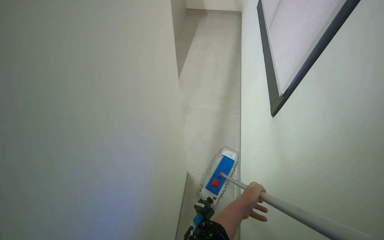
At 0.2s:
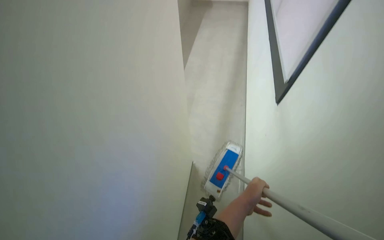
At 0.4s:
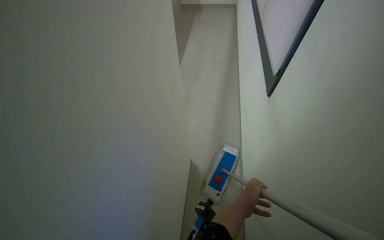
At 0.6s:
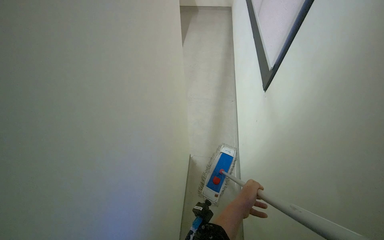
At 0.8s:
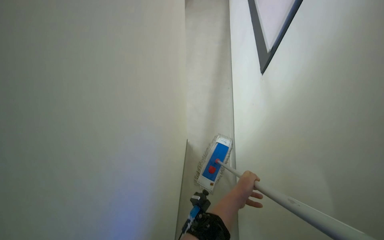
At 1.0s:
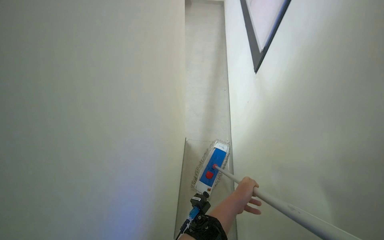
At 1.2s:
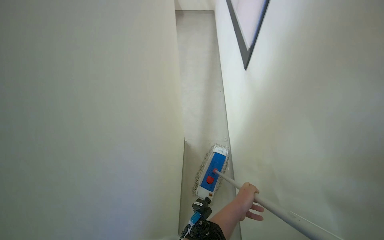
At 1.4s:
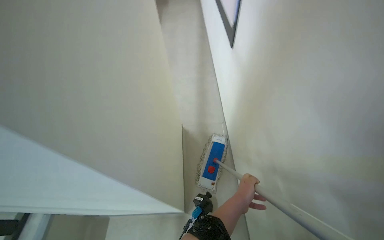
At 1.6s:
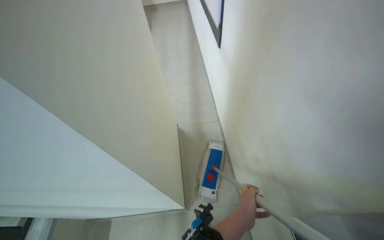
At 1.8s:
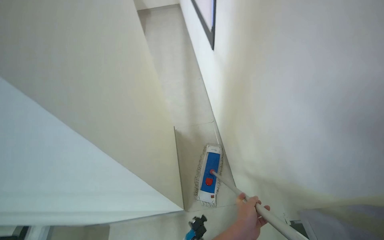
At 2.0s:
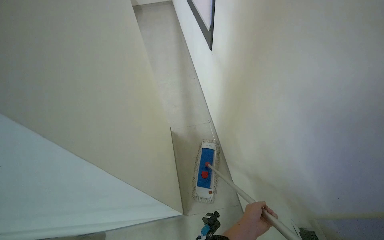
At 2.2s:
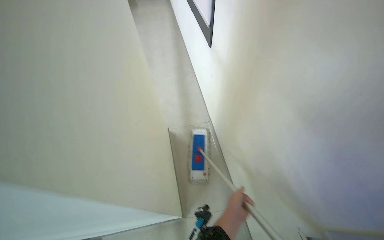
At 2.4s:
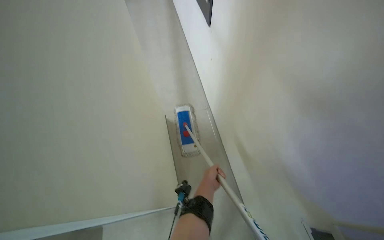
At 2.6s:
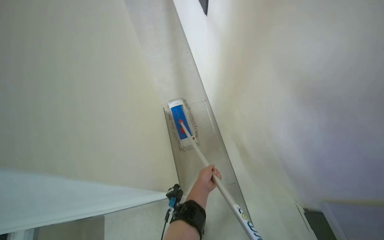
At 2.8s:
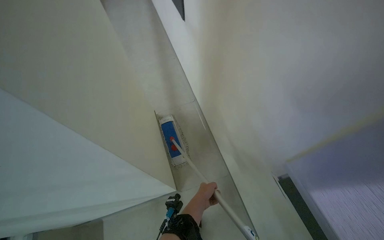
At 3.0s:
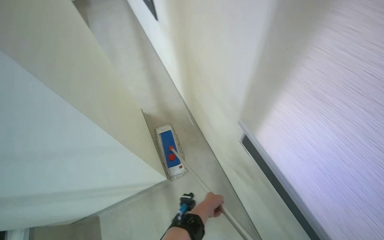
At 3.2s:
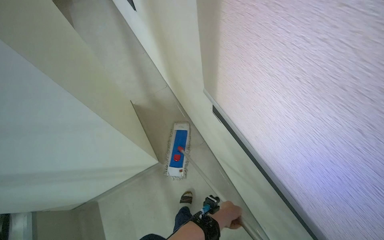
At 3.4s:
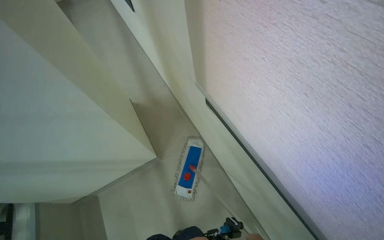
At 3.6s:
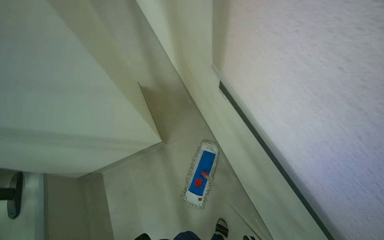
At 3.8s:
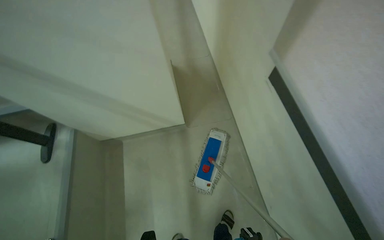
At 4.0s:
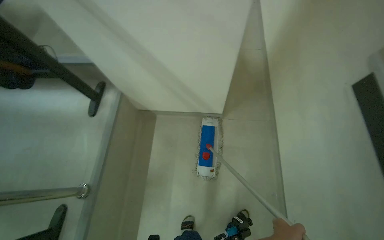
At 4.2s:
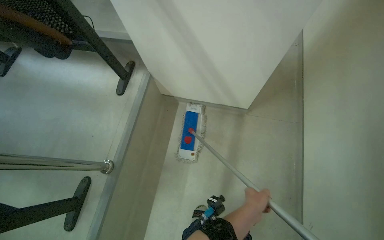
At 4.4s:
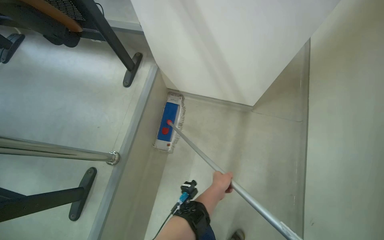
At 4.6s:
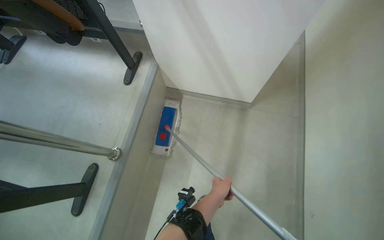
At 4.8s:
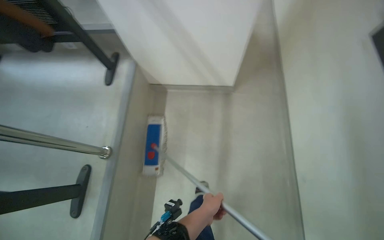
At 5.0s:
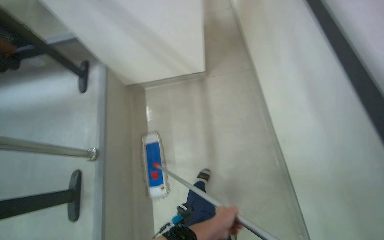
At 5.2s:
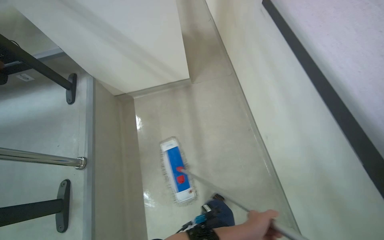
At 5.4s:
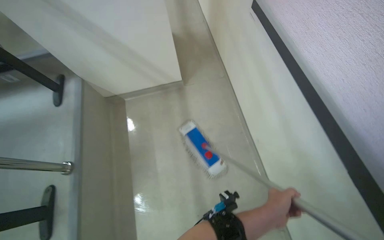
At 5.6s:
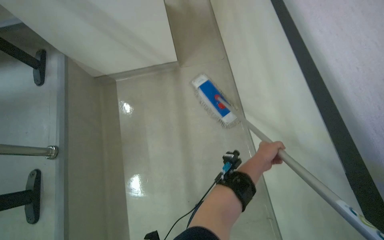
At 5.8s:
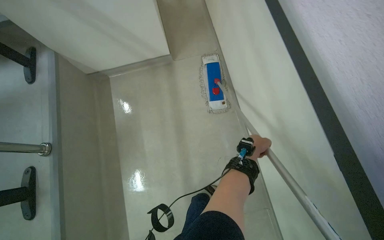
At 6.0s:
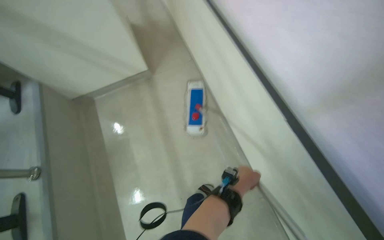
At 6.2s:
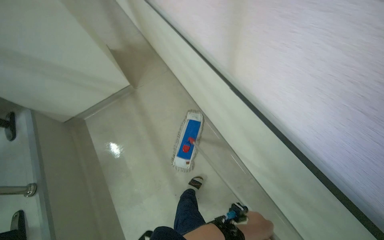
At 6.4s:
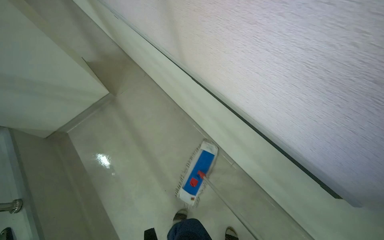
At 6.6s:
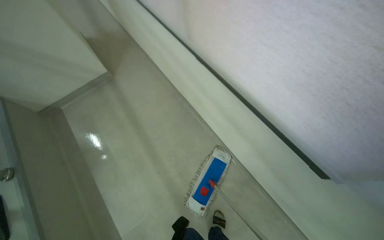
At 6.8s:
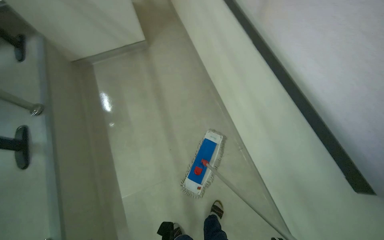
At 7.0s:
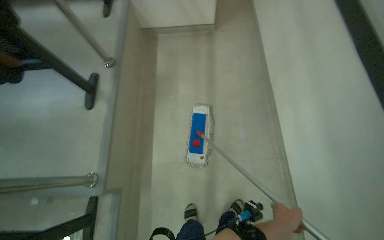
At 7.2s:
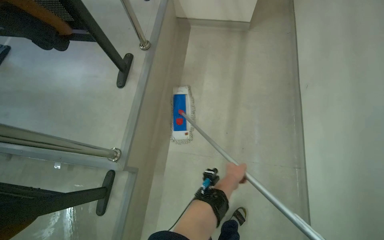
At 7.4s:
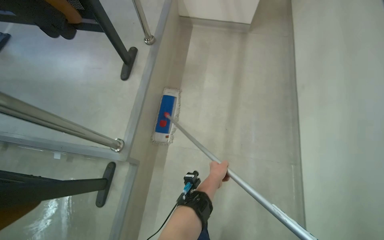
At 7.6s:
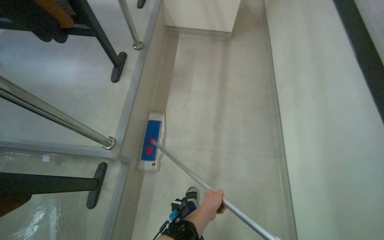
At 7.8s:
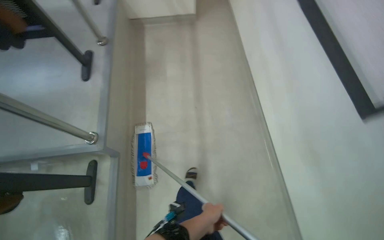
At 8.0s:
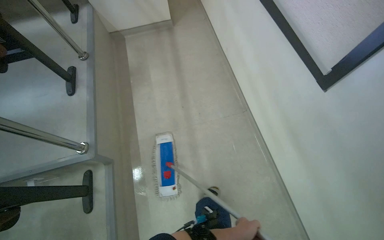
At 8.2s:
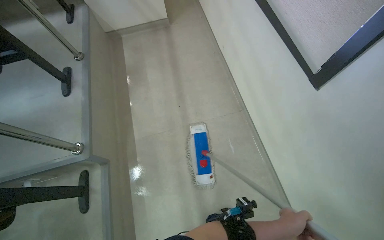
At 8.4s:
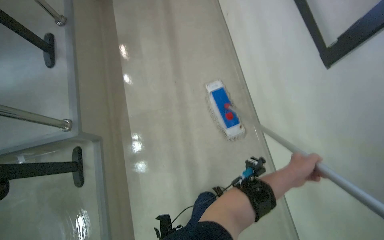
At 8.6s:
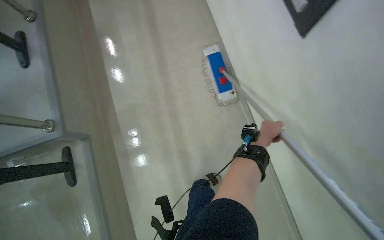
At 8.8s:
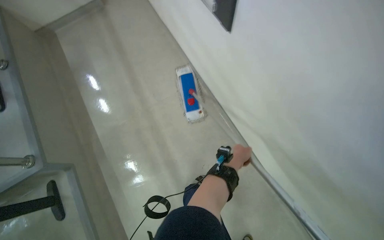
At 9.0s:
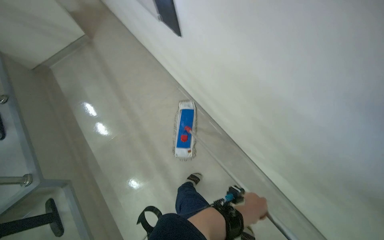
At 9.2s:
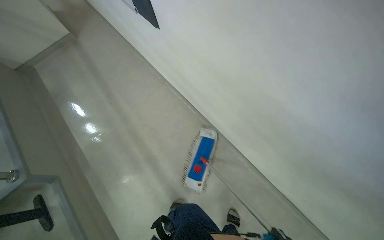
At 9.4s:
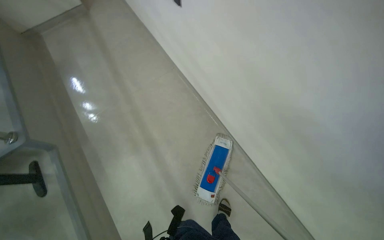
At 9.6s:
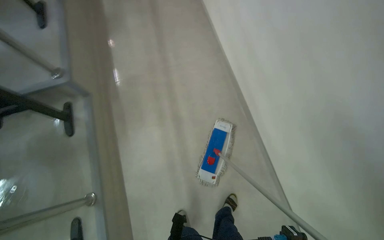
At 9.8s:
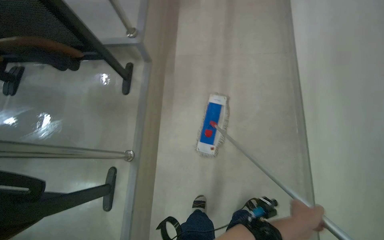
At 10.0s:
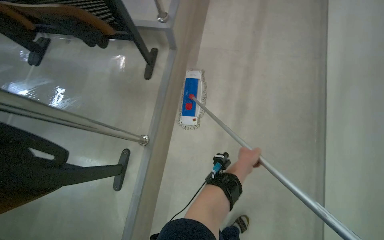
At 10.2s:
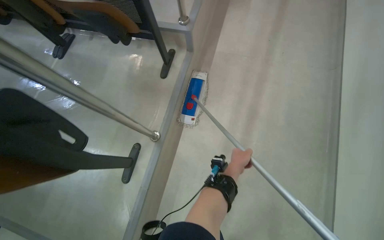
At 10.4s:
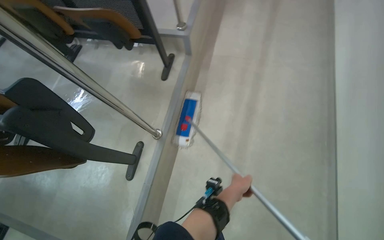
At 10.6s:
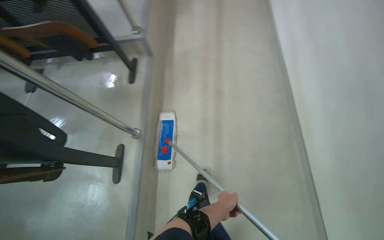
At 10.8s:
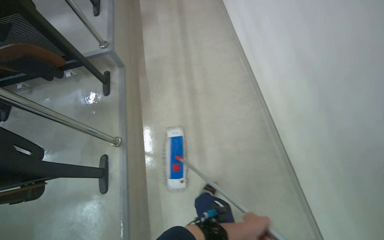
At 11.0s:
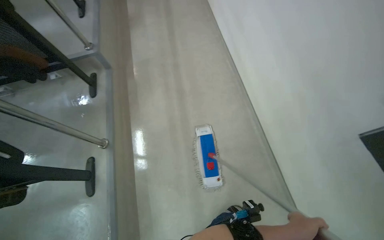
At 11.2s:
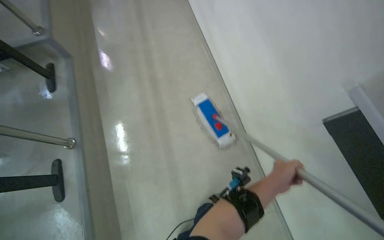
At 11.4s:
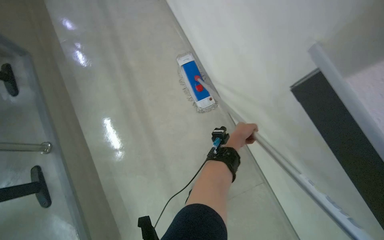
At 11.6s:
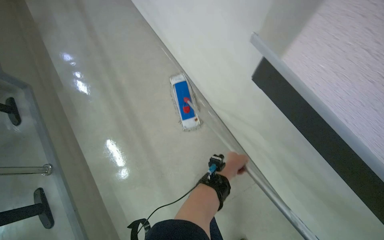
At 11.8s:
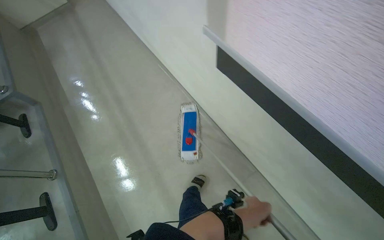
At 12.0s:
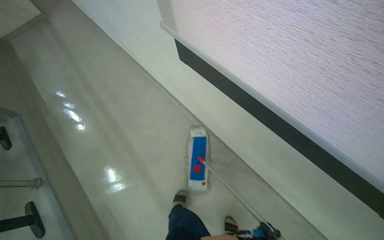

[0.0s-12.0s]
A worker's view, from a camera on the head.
Job: mopping floor.
The whole recording: Mopping lecture hall floor. The worker mops the floor in the lecture hall, moving the mop between rows of seats.
4.4s to 6.0s: The camera is carried some 60 cm. The scene turns about 25 degrees counterclockwise in the picture.
7.6s to 9.0s: The wearer moves about 80 cm. The scene turns approximately 40 degrees counterclockwise in the picture.
10.4s to 12.0s: The head travels roughly 80 cm. The head rotates some 55 degrees to the right.

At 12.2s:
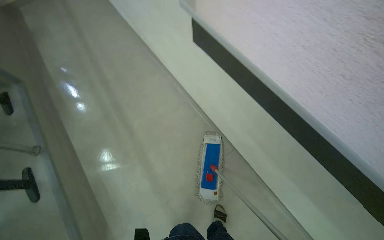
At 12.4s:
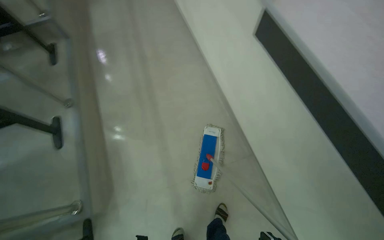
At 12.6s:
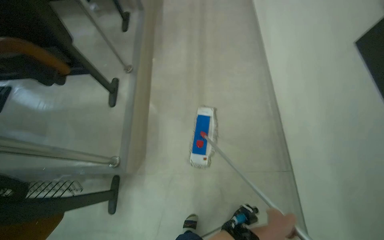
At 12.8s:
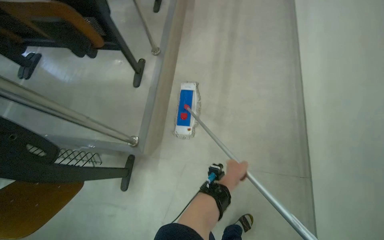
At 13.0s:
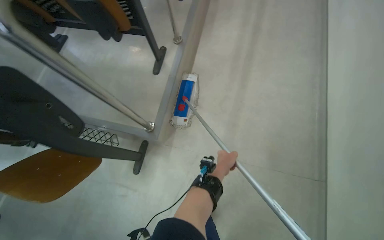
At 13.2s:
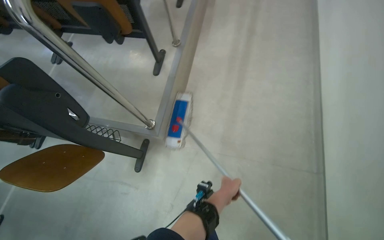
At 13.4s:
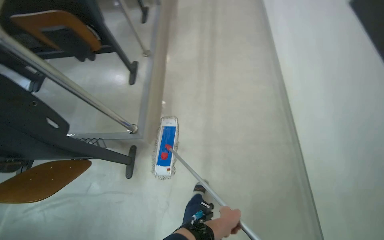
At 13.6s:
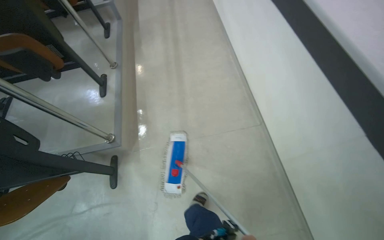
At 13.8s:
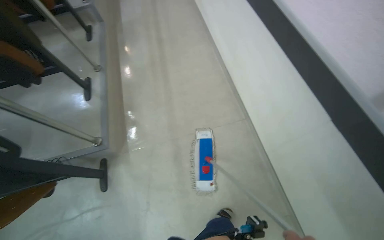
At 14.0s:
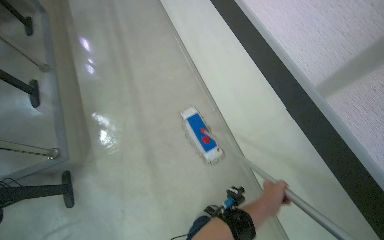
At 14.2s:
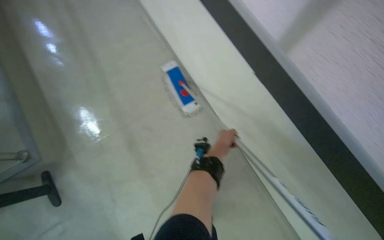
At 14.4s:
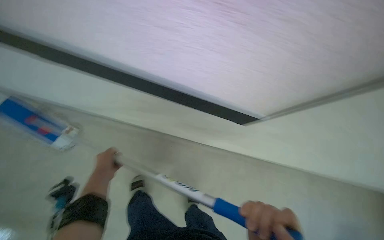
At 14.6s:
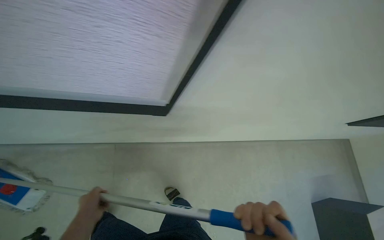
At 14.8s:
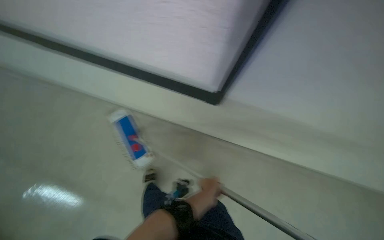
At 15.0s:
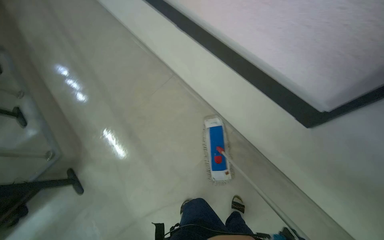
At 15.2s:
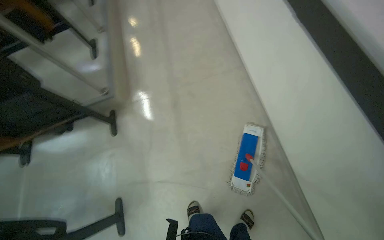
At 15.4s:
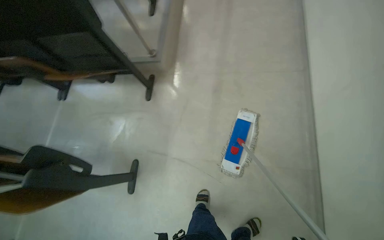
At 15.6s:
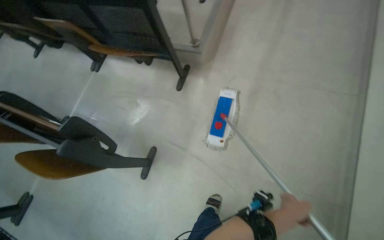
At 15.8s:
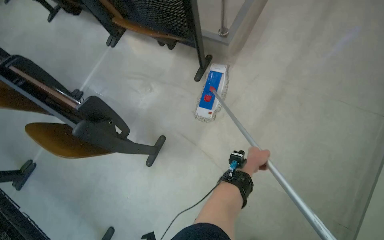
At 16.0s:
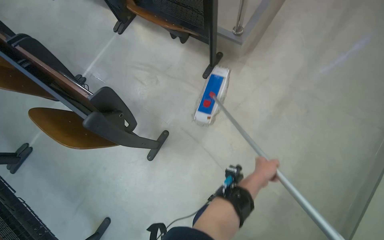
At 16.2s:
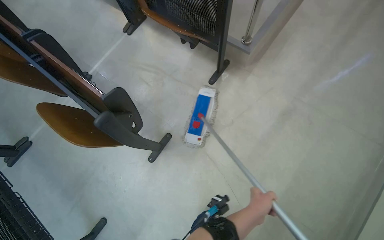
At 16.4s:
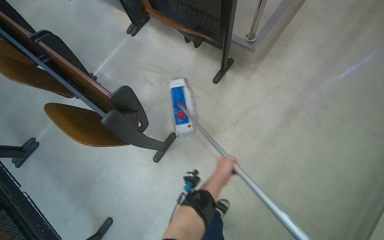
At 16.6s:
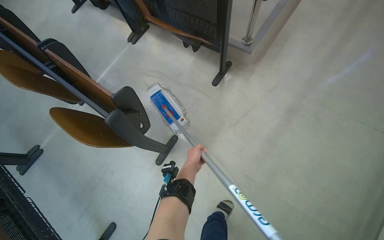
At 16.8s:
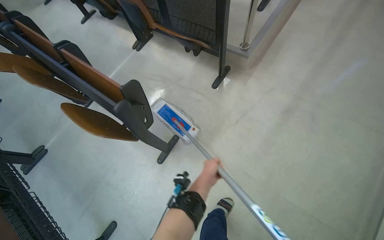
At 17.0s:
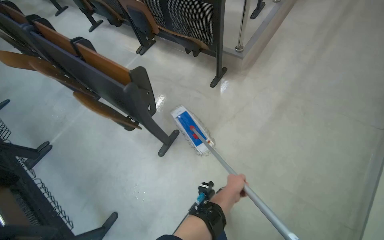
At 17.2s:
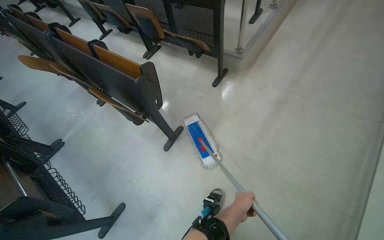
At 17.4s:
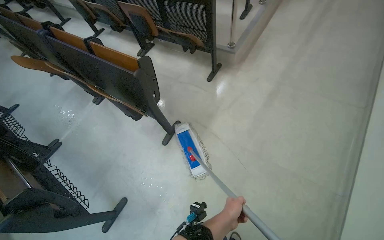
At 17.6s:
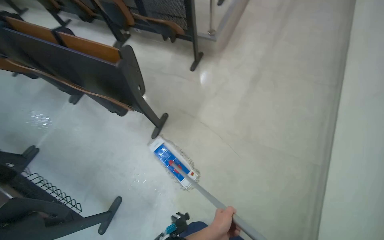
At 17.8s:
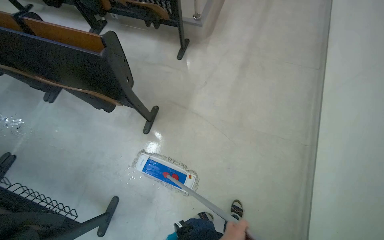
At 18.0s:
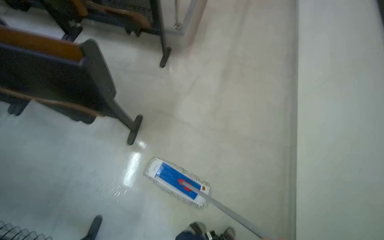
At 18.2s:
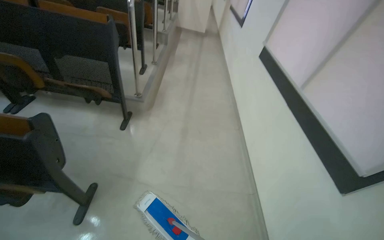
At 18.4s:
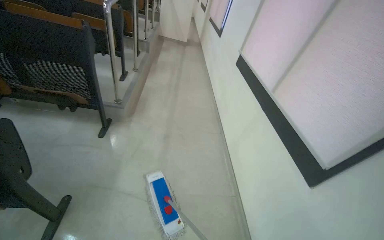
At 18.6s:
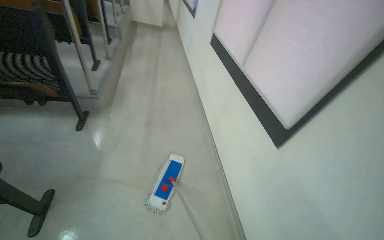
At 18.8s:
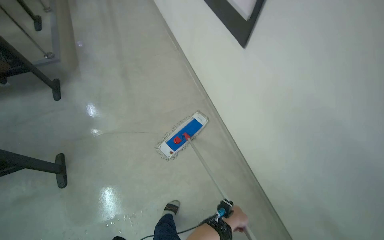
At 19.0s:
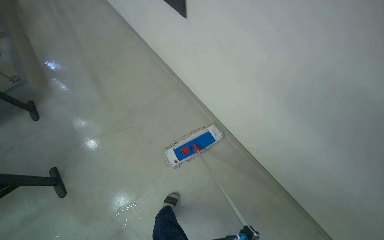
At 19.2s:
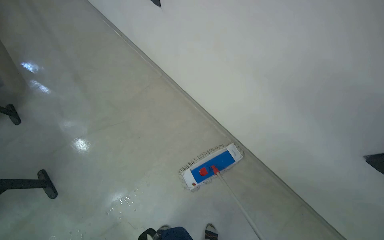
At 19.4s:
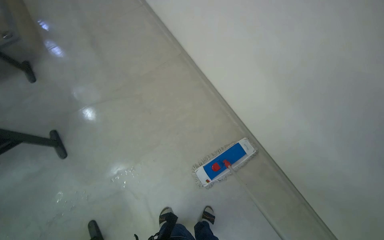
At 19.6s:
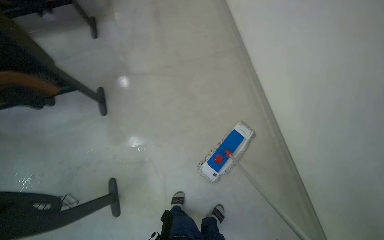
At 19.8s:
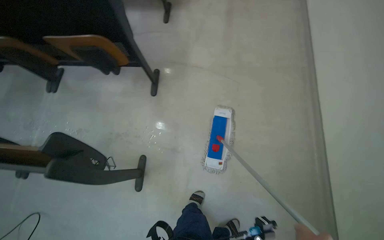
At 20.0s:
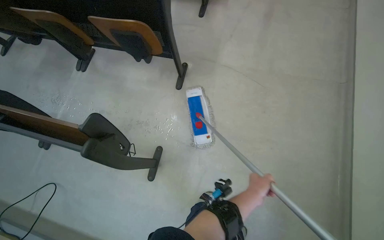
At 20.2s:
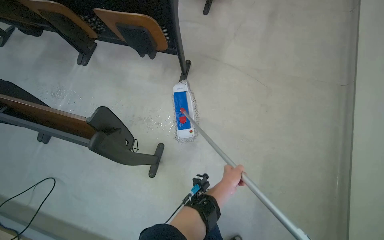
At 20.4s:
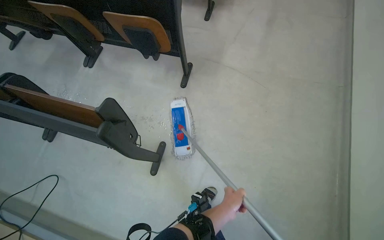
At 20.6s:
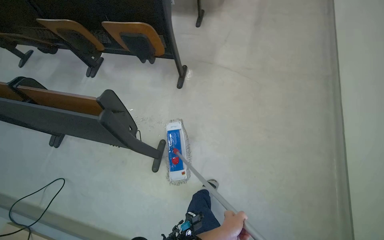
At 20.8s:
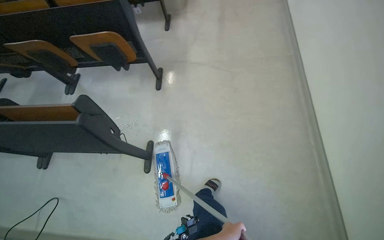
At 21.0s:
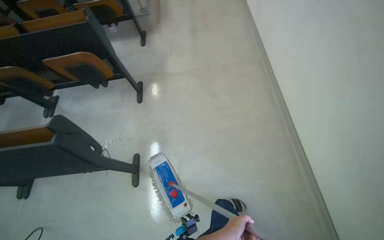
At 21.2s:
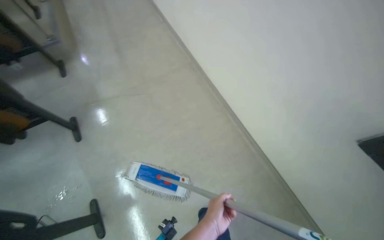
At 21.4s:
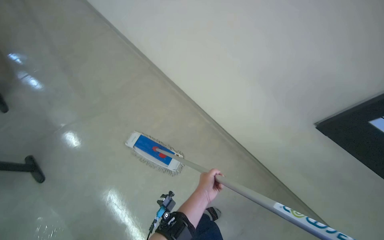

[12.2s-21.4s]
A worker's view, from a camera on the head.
Job: mopping floor.
The whole recording: Mopping lecture hall floor. The worker mops the floor in the lecture hall, moving the mop between rows of seats.
15.2s to 16.8s: The wearer moves about 60 cm. Everything in view rotates roughly 50 degrees clockwise.
16.8s to 18.4s: The camera travels roughly 40 cm. The head turns to the right by approximately 45 degrees. The camera pitches upward, by some 25 degrees.
18.4s to 19.8s: The head rotates some 20 degrees to the left. The view tilts some 25 degrees downward.
19.8s to 21.4s: The wearer moves roughly 40 cm. The wearer looks some 55 degrees further to the right. The wearer looks roughly 15 degrees further upward.
